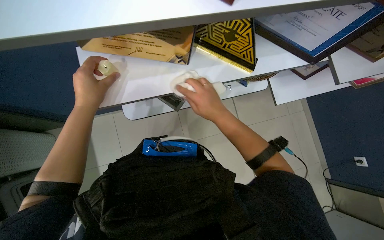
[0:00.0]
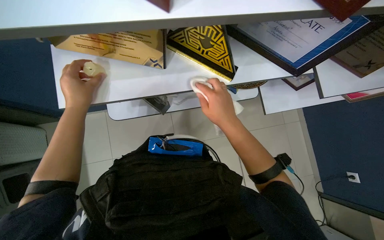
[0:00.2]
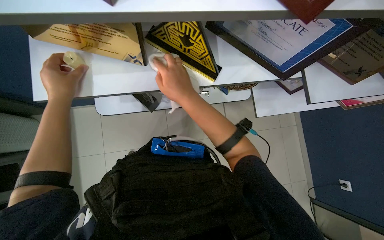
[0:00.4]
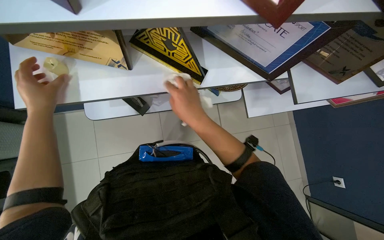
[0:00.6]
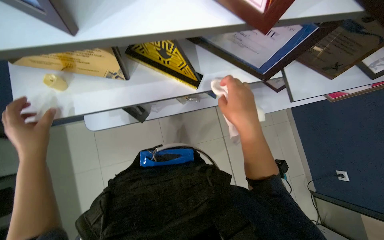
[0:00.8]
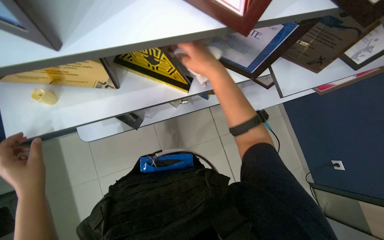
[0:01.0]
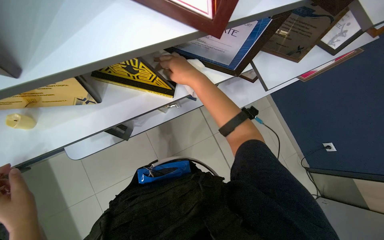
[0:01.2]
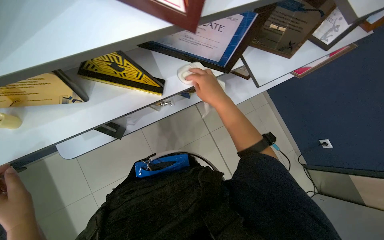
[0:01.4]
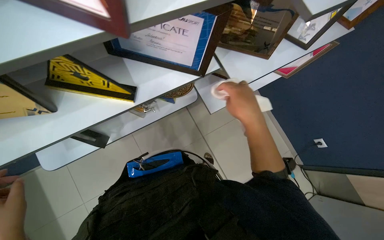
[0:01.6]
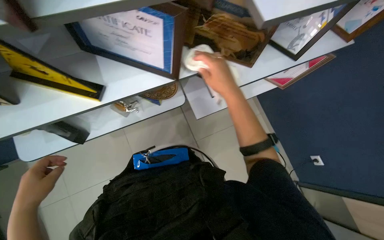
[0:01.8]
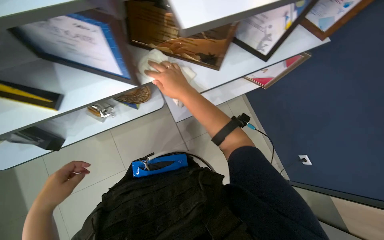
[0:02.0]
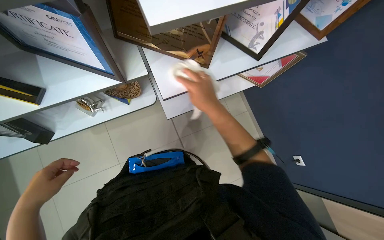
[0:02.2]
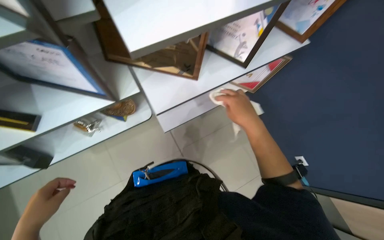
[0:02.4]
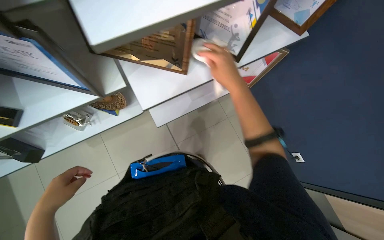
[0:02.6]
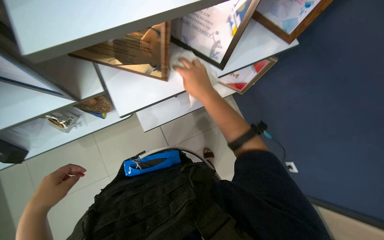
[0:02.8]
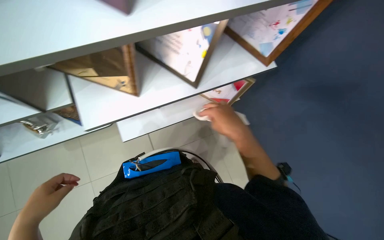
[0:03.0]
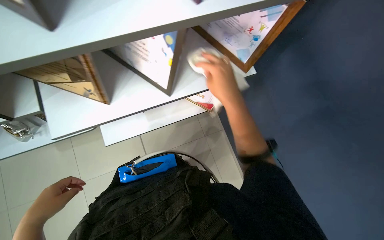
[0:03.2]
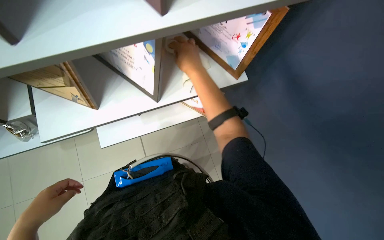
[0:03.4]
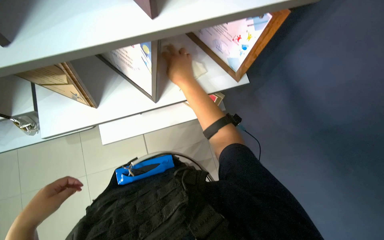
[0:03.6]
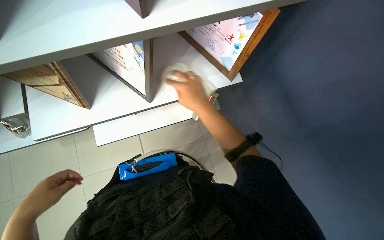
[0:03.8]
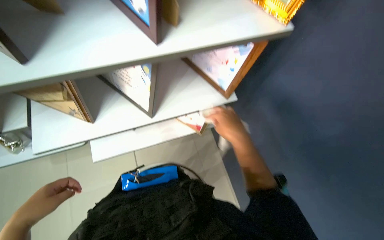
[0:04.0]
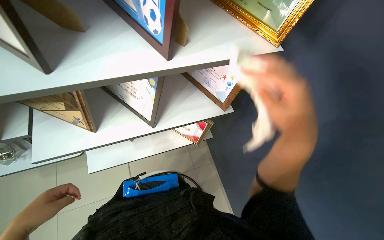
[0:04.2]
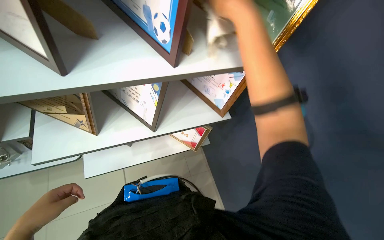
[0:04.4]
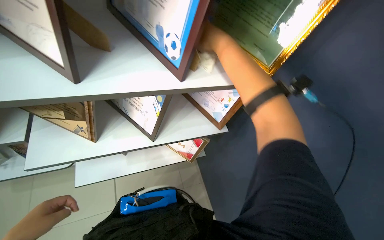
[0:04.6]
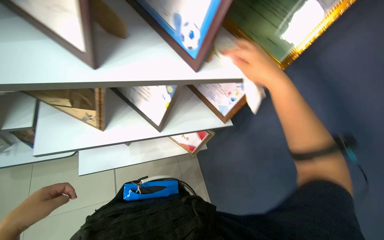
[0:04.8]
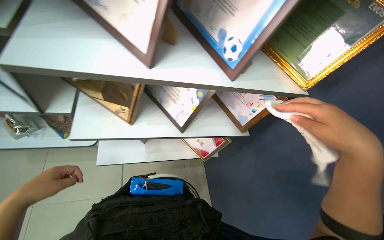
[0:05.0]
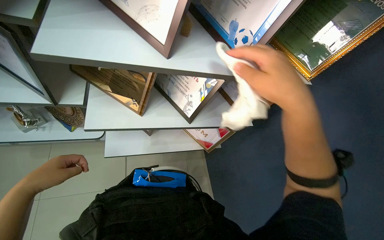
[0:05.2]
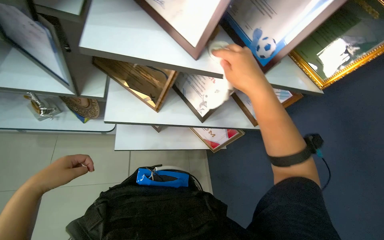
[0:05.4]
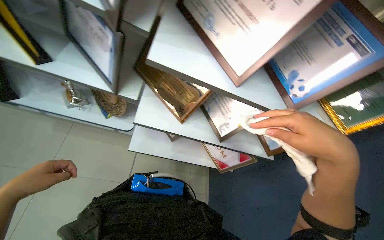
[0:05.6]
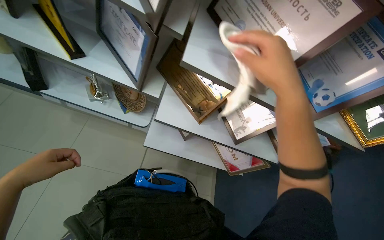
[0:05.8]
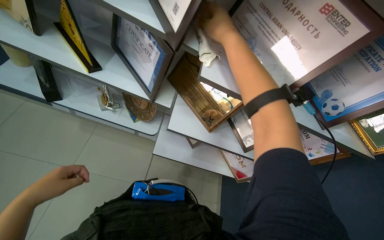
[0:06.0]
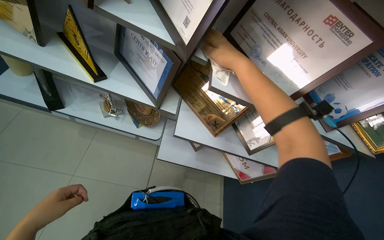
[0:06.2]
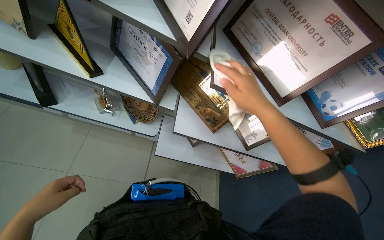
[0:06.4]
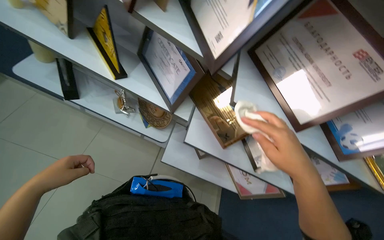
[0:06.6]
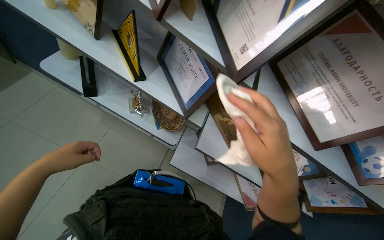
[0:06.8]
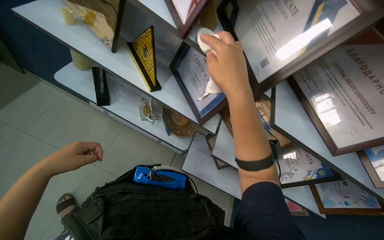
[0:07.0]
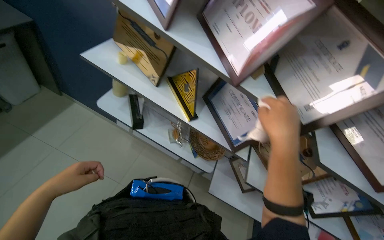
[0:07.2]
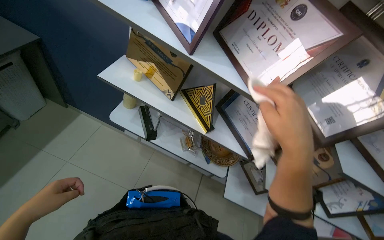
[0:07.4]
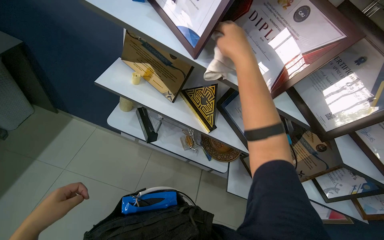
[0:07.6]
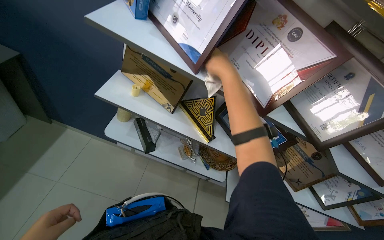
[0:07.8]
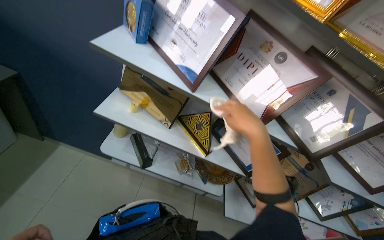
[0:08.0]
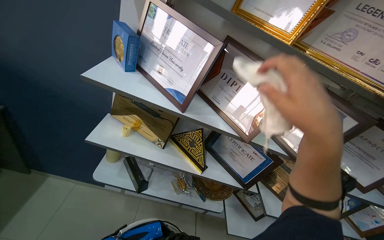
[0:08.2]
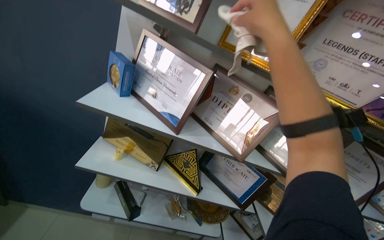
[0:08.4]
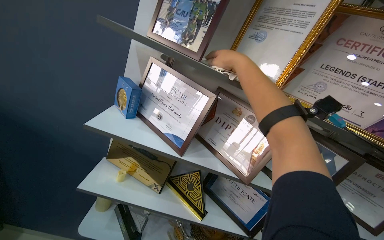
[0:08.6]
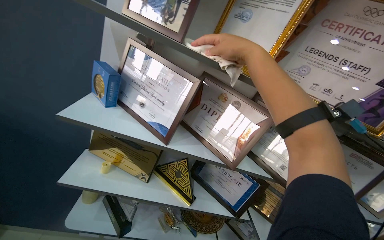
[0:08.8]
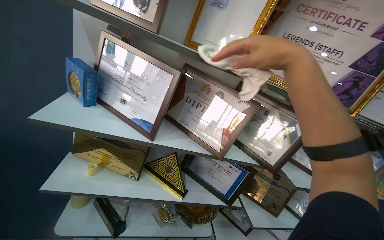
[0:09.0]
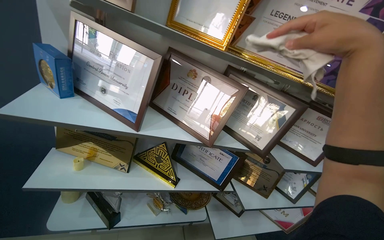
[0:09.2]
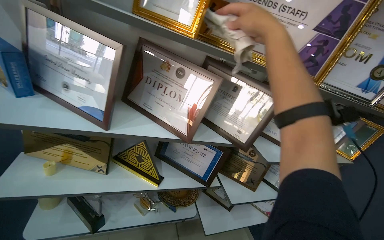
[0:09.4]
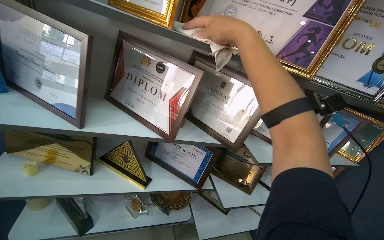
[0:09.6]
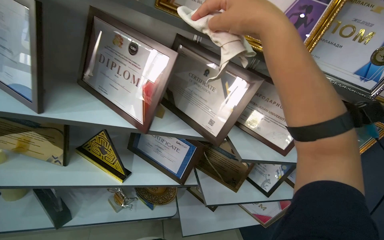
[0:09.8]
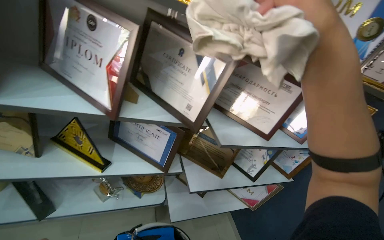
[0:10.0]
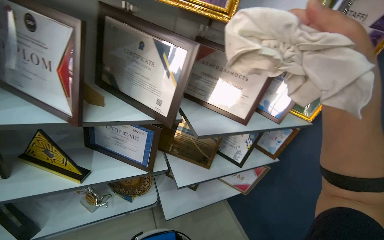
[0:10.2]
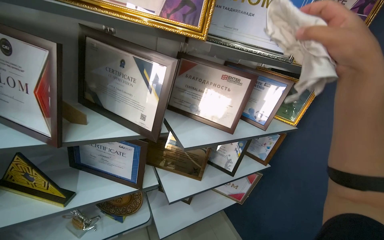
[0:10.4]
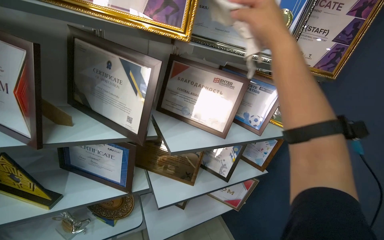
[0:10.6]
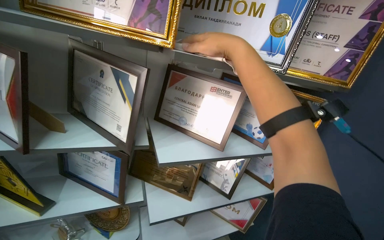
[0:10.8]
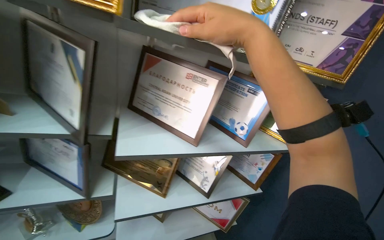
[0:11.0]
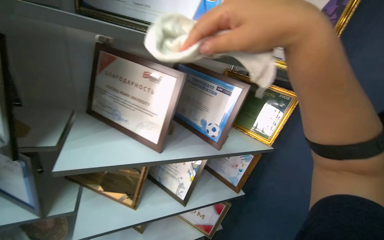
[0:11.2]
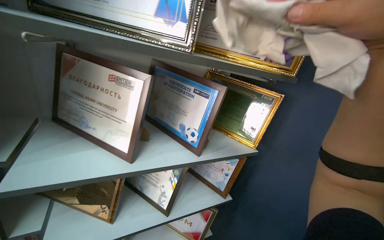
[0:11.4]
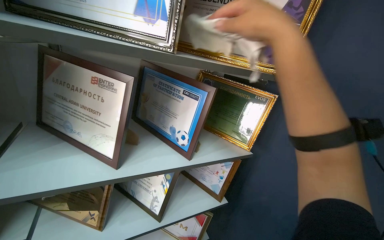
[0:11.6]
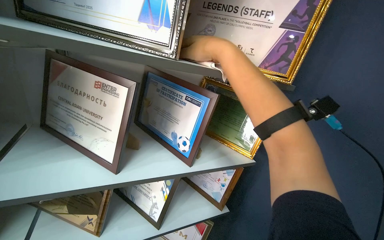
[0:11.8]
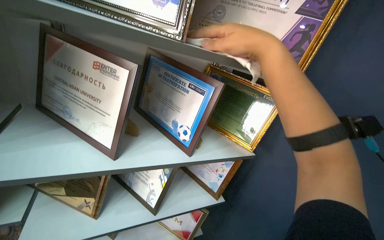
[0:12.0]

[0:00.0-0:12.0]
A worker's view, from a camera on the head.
Job: wiping surfaces.
The whole recording: Wiping office shelves. The worker wipes dust from the office shelves with a white cloth.
0:00.0 to 0:01.6: The right hand moves to the right, some 40 cm.
0:01.6 to 0:03.0: The camera is carried to the right, some 60 cm.
0:03.0 to 0:04.4: The camera pitches upward, by roughly 15 degrees. The right hand swings up and down the picture, approximately 20 cm each way, with 2 reversals.
0:04.4 to 0:06.0: The head rotates about 40 degrees to the left. The right hand reaches roughly 10 cm down the picture, then returns.
0:06.0 to 0:07.6: The camera is carried roughly 50 cm.
0:07.6 to 0:09.0: The head turns to the right by approximately 25 degrees. The view tilts approximately 20 degrees upward. The right hand goes roughly 15 cm to the right, and reaches approximately 5 cm down the picture, then returns.
0:09.0 to 0:10.4: The wearer moves roughly 40 cm. The wearer's head swings some 20 degrees to the right.
0:10.4 to 0:12.0: The camera travels approximately 50 cm.

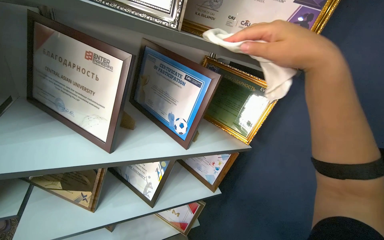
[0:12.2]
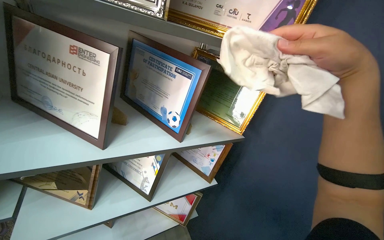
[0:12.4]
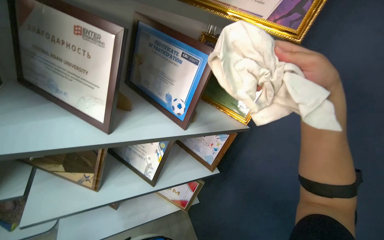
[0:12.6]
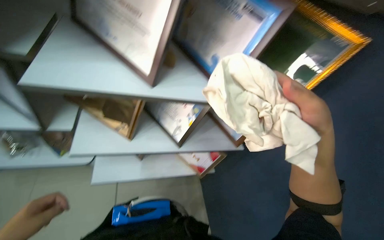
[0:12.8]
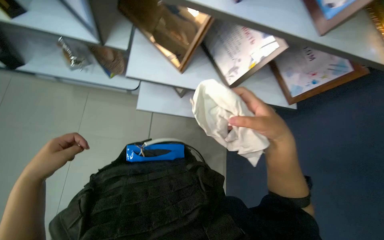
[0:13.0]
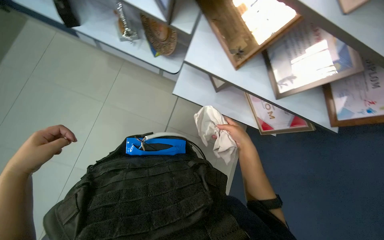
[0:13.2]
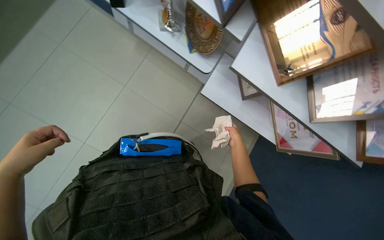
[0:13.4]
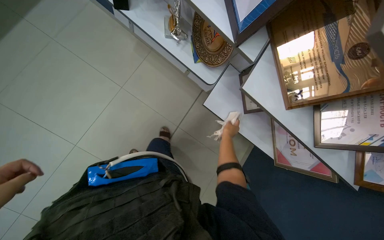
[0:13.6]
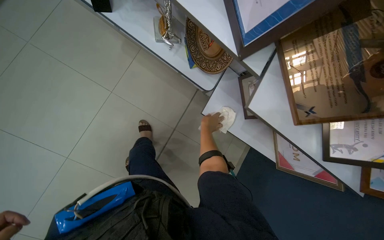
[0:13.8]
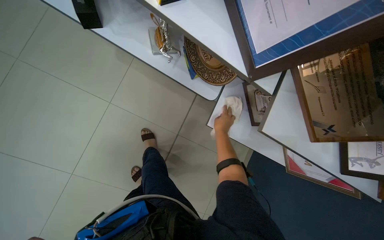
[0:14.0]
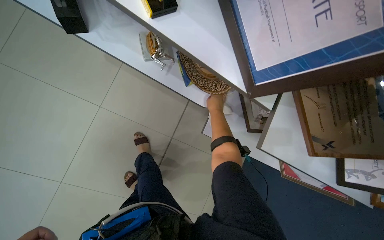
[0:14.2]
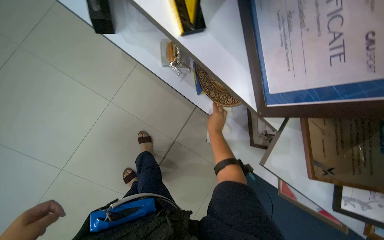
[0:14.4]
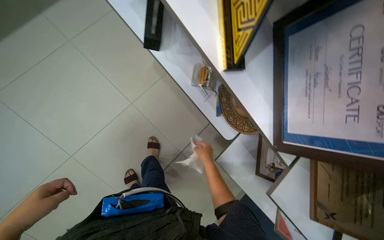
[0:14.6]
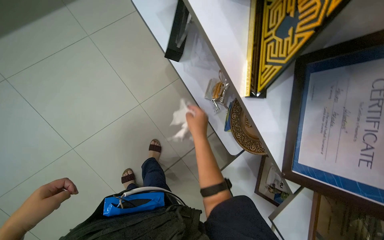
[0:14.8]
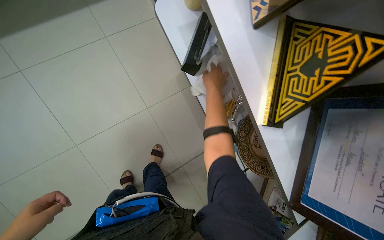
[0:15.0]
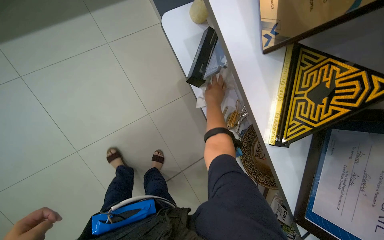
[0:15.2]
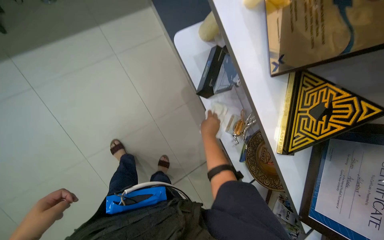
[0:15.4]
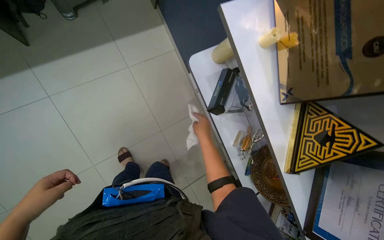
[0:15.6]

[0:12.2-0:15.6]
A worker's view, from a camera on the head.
Job: wiping surfaces.
The whole recording: Wiping office shelves. The worker wipes dust from the office shelves with a white cloth.
0:12.2 to 0:13.8: The camera travels roughly 40 cm. The wearer looks approximately 40 degrees further to the left. The view tips downward by roughly 35 degrees.
0:13.8 to 0:15.6: The head travels some 50 cm. The scene turns some 30 degrees clockwise in the picture.

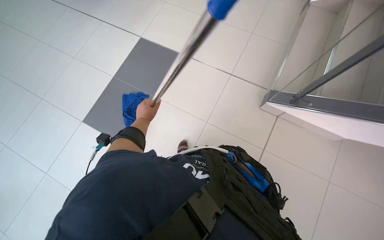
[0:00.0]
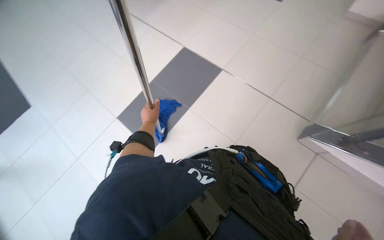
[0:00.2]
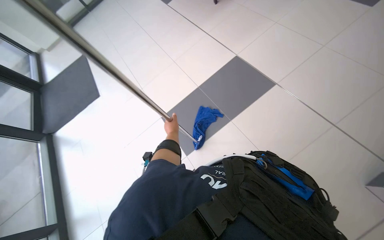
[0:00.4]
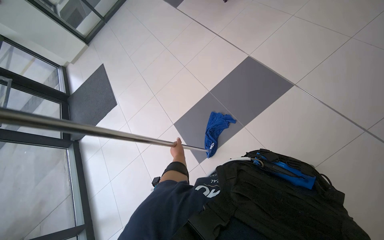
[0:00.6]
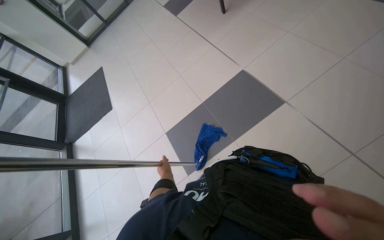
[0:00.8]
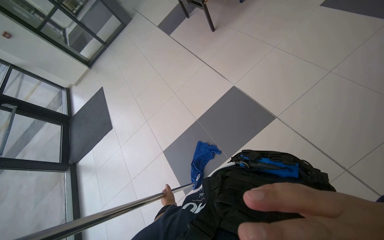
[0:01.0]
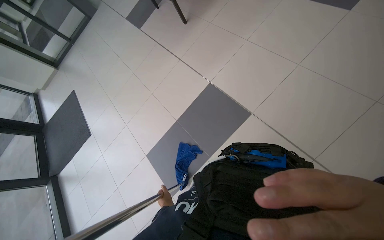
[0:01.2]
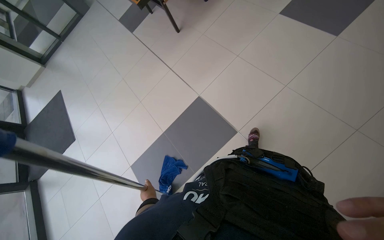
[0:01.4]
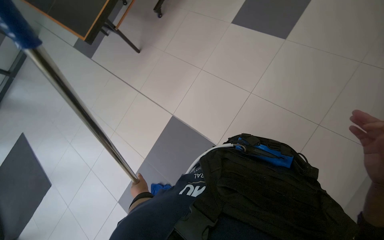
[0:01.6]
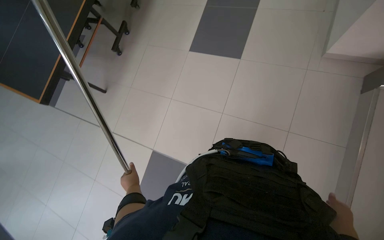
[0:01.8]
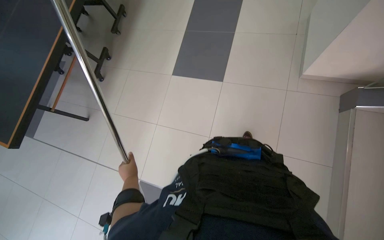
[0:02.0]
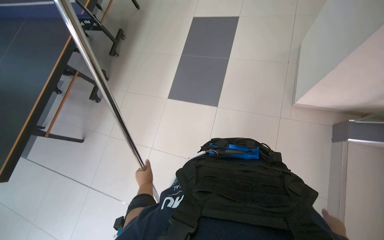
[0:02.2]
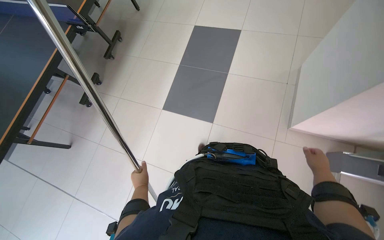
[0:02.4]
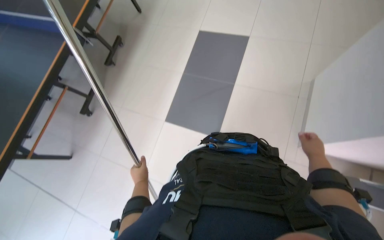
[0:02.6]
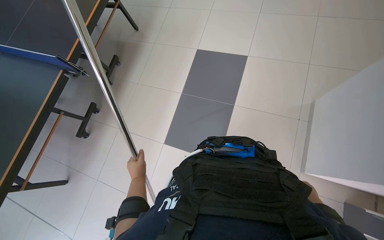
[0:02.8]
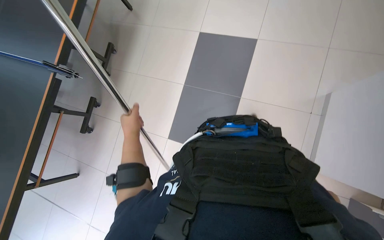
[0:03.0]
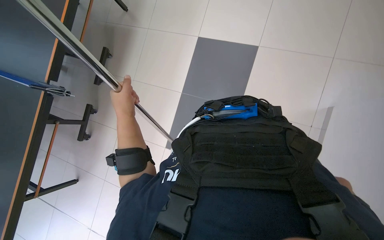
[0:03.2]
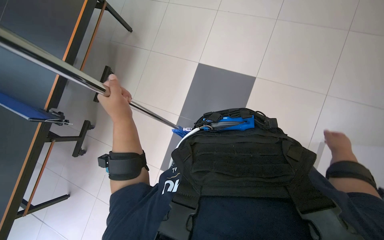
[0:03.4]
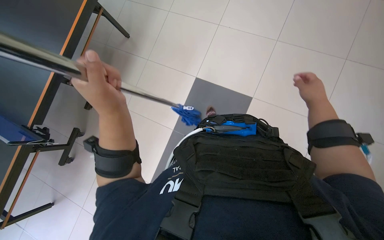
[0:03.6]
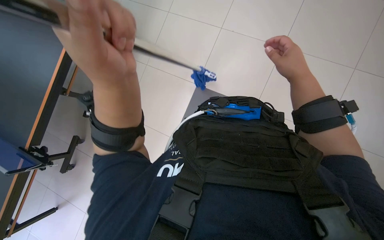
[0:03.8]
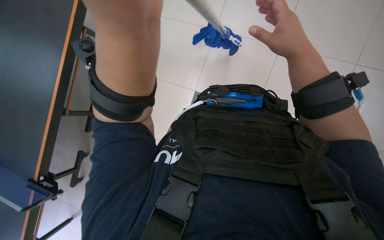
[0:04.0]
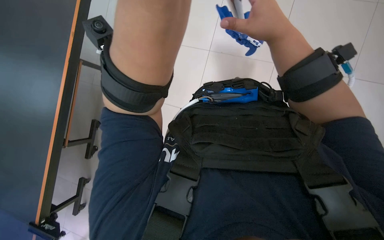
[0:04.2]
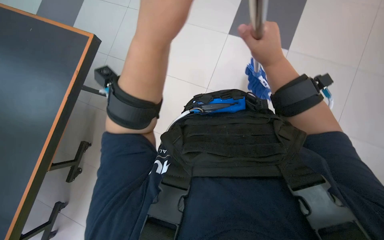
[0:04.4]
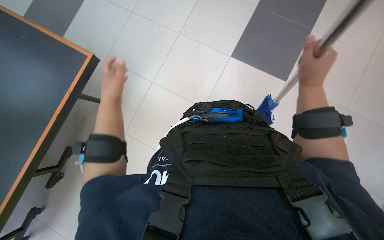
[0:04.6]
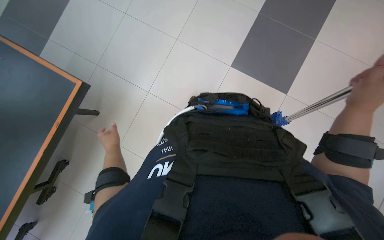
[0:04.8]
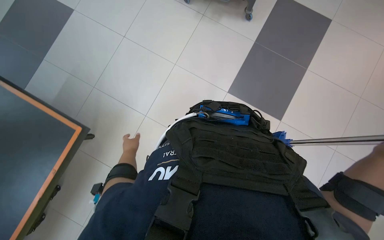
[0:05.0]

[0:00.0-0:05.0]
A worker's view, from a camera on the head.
Job: preparing cleaning supplies.
The whole recording: Changing mop and moving cart. The worker changes the mop head and moves the cleaning cart.
0:00.0 to 0:01.6: The wearer moves approximately 1 m.
0:01.6 to 0:03.4: The wearer's head swings roughly 35 degrees to the right. The view tilts some 20 degrees upward.
0:03.4 to 0:05.0: The camera pitches upward, by some 10 degrees. The left hand shifts approximately 25 cm farther from the camera.
